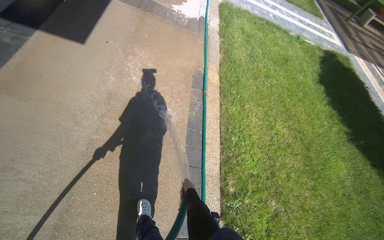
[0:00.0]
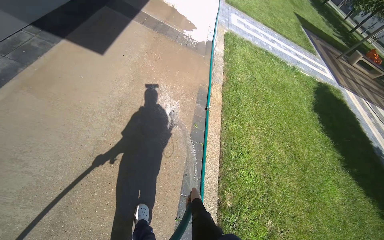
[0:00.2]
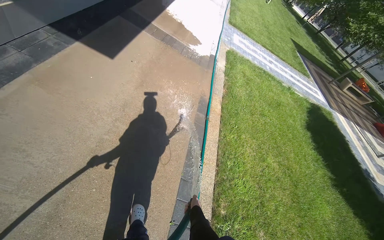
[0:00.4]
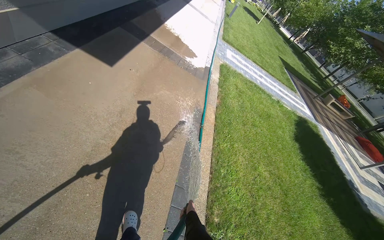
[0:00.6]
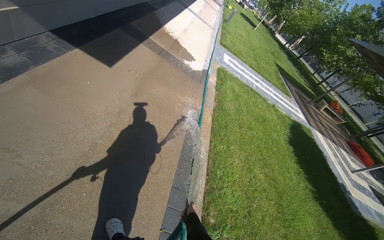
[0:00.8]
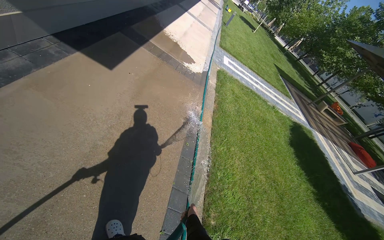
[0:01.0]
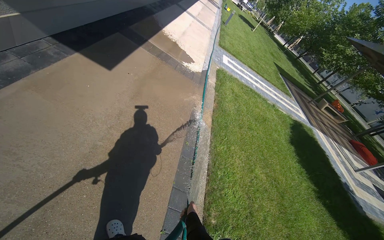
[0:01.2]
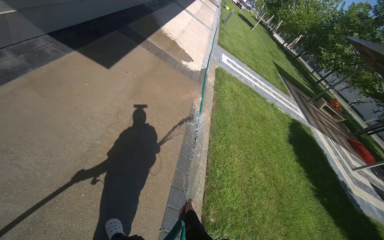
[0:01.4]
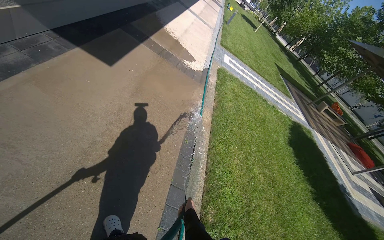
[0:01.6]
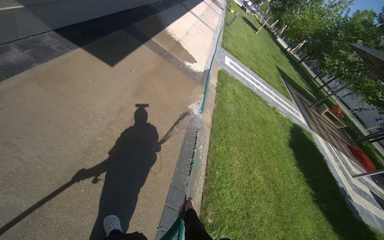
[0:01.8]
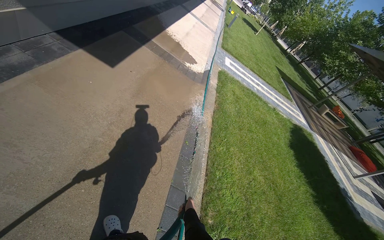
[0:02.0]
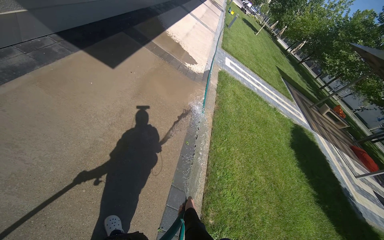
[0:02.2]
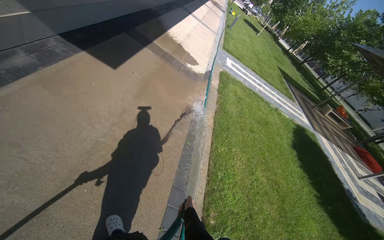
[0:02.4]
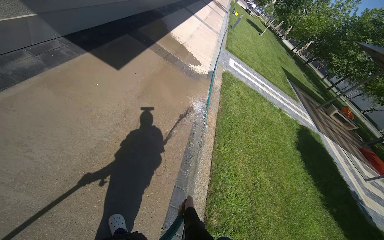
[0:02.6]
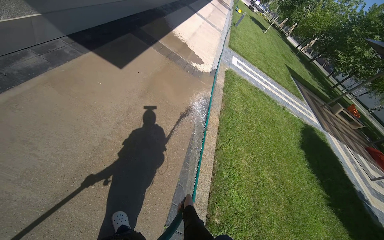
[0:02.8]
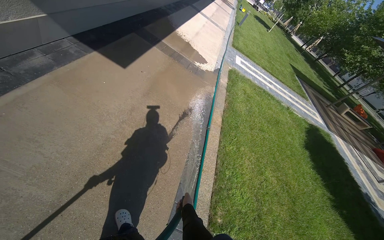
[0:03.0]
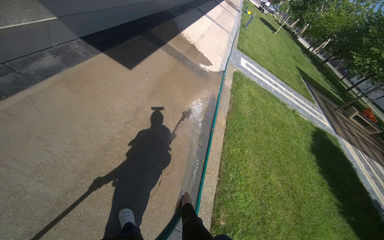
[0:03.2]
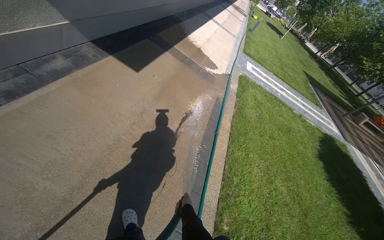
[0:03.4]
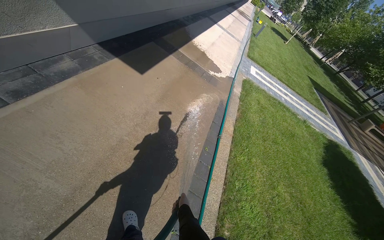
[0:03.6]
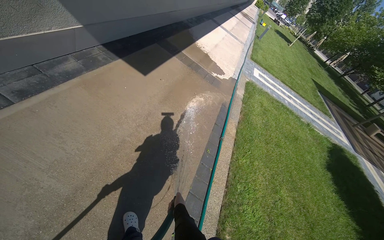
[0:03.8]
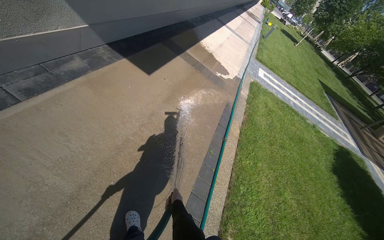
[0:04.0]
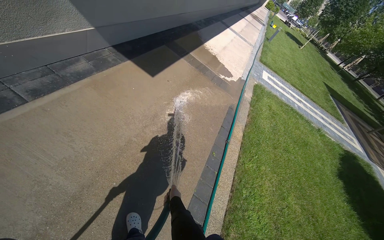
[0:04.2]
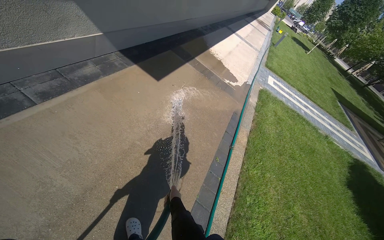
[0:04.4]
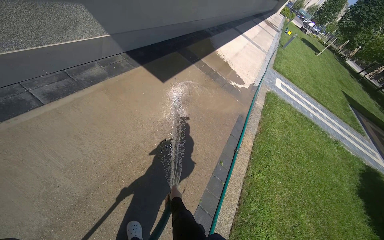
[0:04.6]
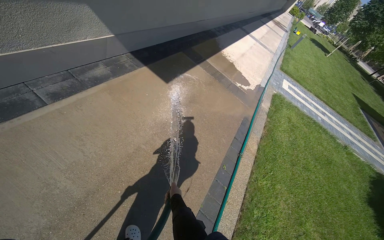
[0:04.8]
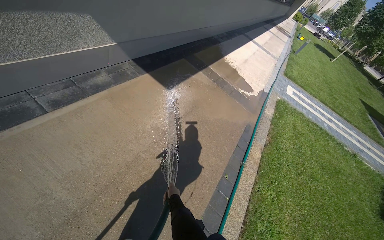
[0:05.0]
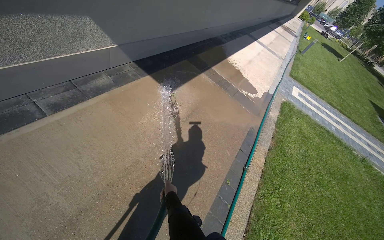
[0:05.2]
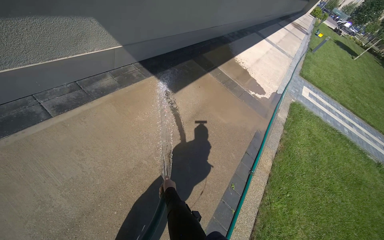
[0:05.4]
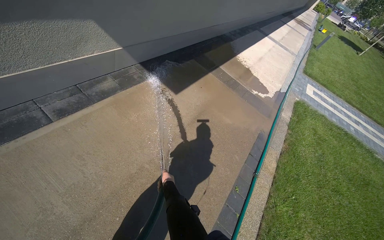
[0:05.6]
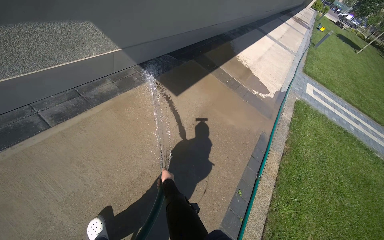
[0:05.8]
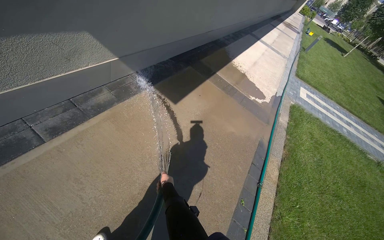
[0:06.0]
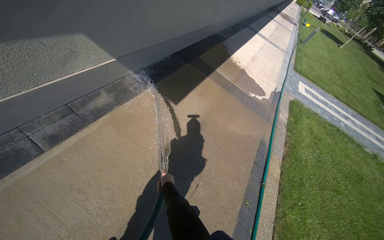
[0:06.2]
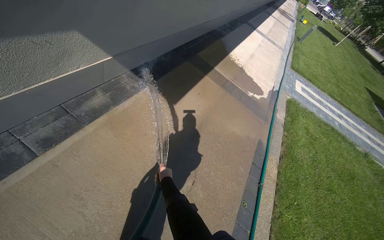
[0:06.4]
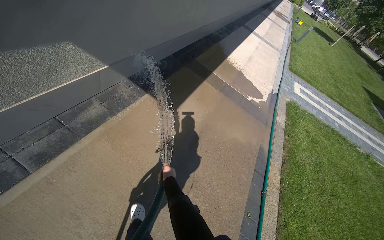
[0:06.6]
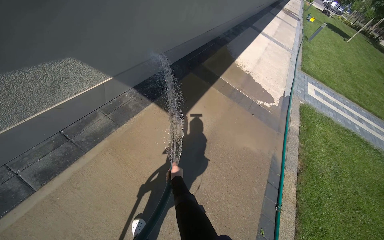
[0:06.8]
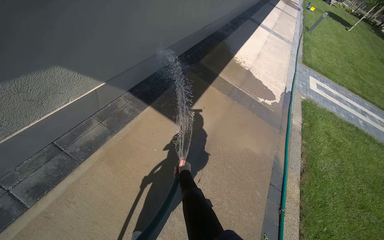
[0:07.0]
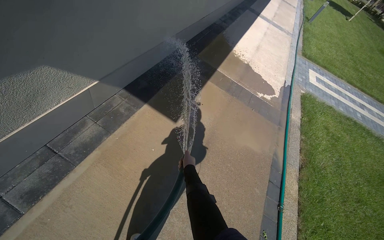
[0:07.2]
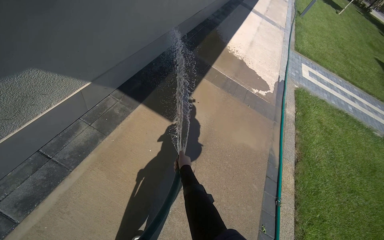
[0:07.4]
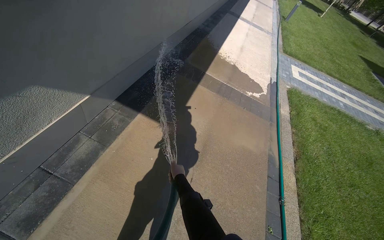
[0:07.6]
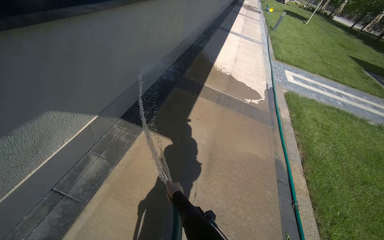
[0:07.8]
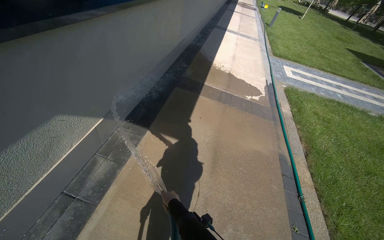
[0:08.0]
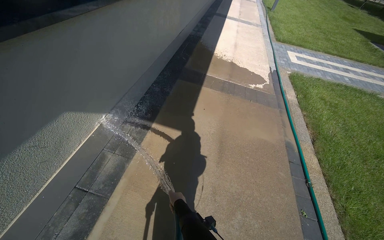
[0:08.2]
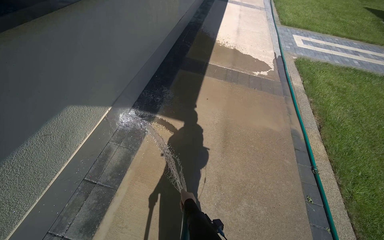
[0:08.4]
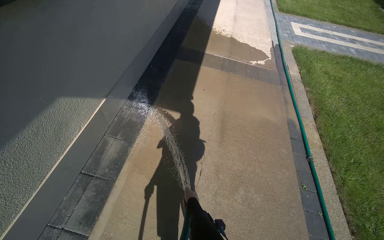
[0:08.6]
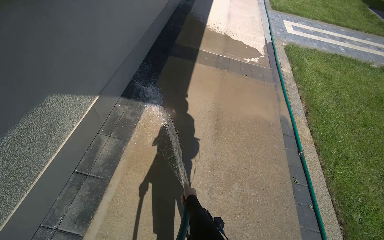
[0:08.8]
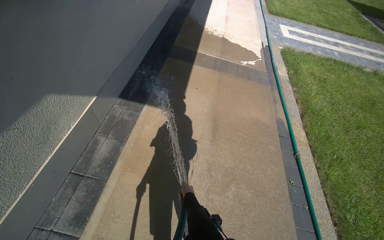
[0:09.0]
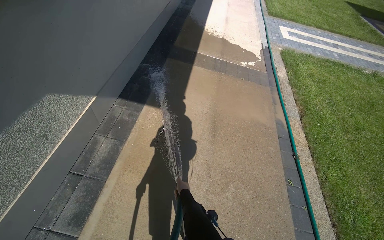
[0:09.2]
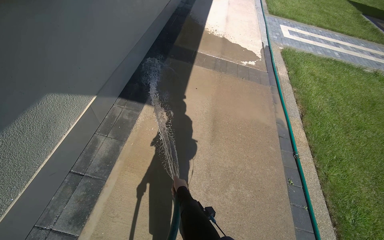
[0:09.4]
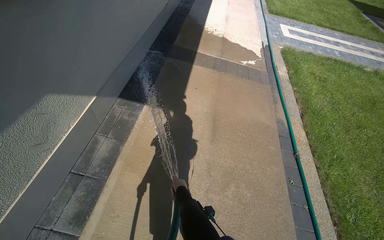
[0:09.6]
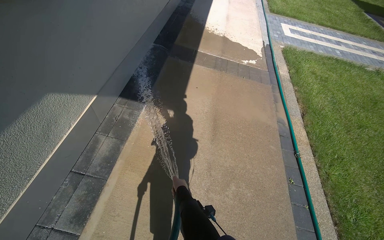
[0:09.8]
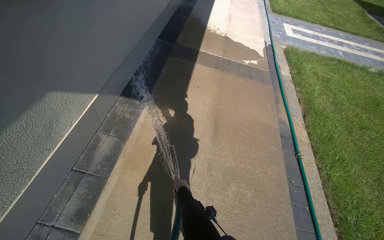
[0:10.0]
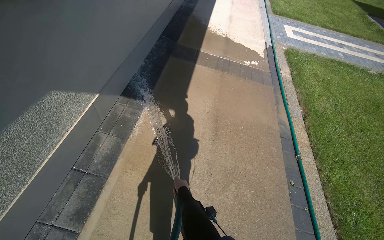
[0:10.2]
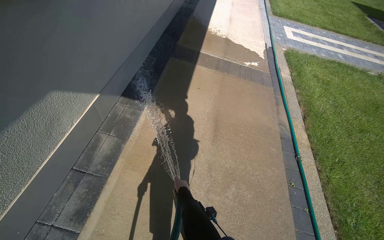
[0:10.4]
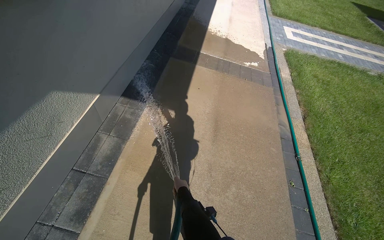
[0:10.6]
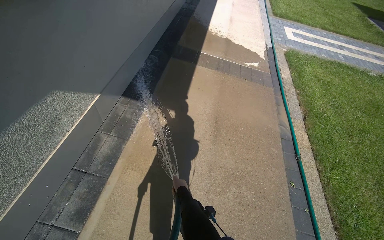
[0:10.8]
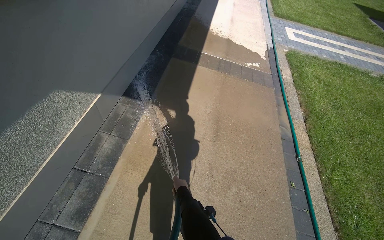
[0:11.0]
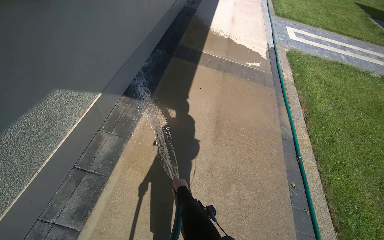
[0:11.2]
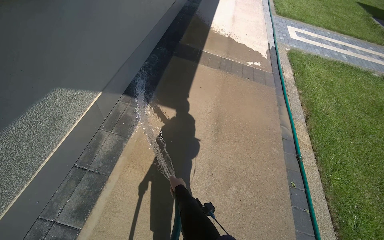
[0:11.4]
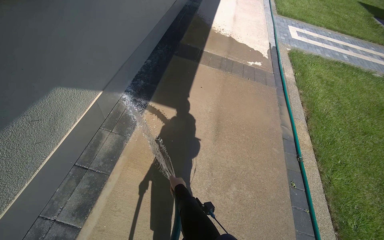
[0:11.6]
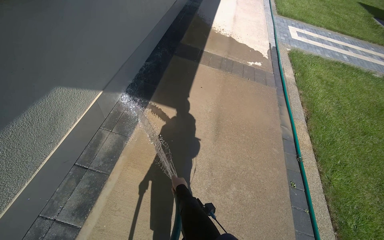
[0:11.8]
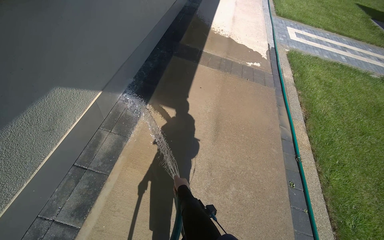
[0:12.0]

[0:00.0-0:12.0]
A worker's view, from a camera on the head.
Job: sweeping floor.
The whole recording: Rinsing concrete ground. The worker rinses the concrete ground with a hose.
0:00.0 to 0:01.6: The wearer looks some 15 degrees further upward.
0:03.0 to 0:04.4: The right hand heads to the left, covering some 10 cm.
0:04.4 to 0:06.0: The camera is carried some 40 cm.
0:06.0 to 0:07.6: The camera travels approximately 60 cm.
0:07.6 to 0:09.0: The right hand heads down the picture, covering roughly 20 cm.

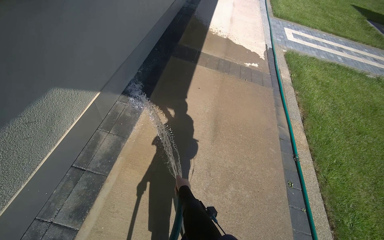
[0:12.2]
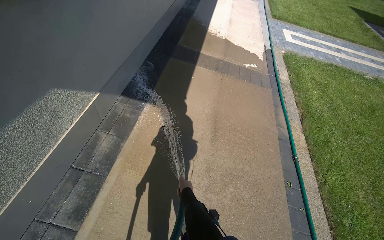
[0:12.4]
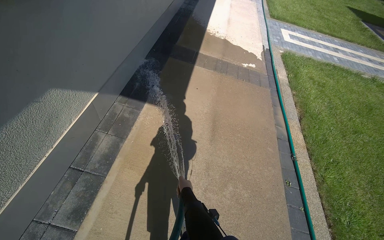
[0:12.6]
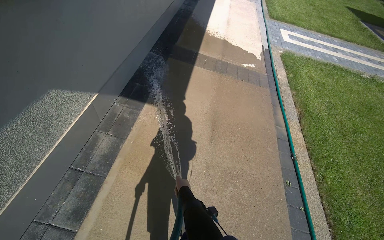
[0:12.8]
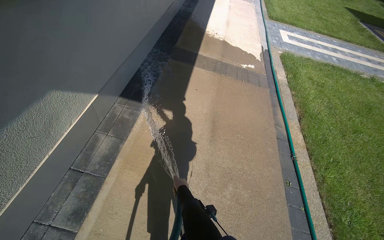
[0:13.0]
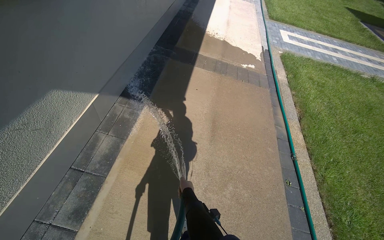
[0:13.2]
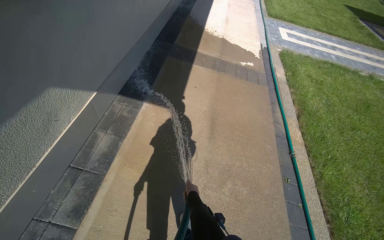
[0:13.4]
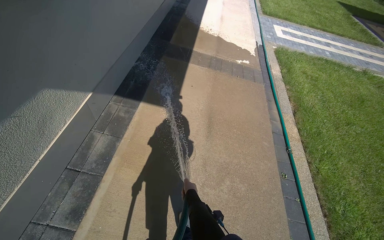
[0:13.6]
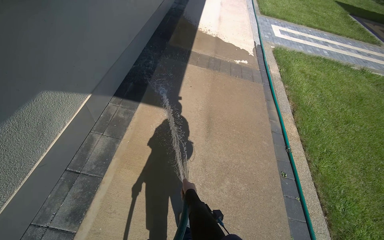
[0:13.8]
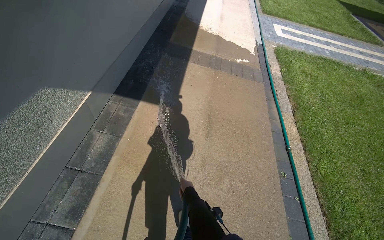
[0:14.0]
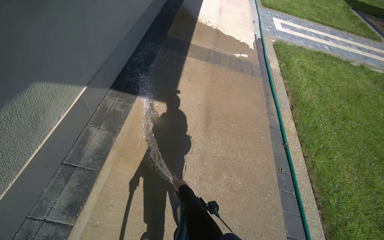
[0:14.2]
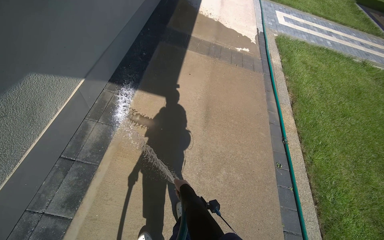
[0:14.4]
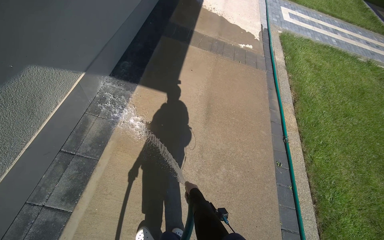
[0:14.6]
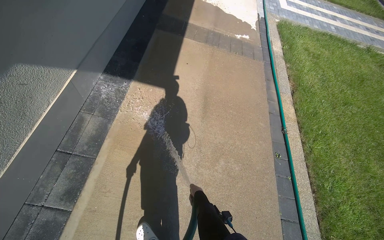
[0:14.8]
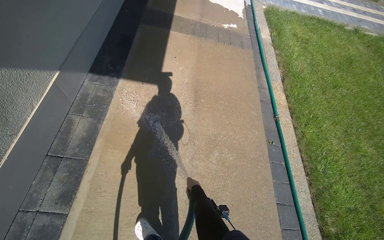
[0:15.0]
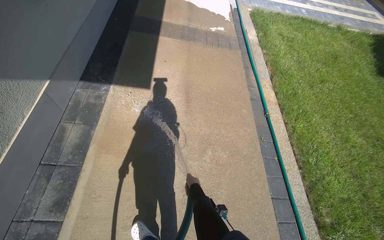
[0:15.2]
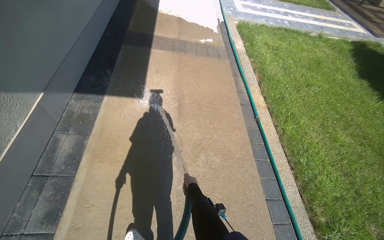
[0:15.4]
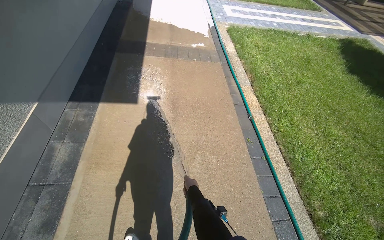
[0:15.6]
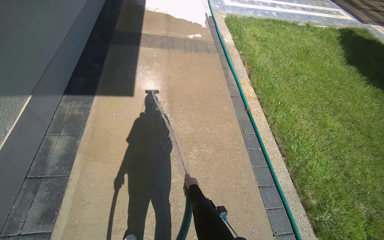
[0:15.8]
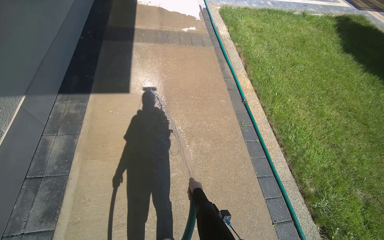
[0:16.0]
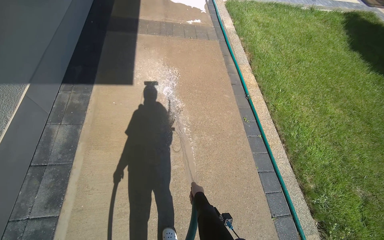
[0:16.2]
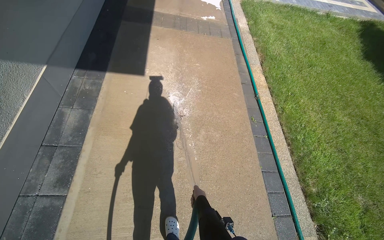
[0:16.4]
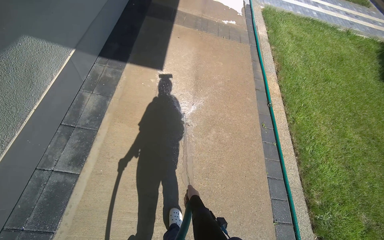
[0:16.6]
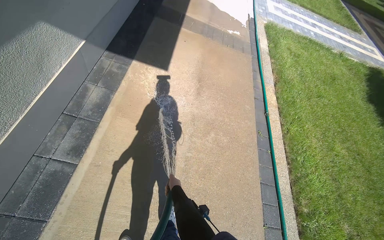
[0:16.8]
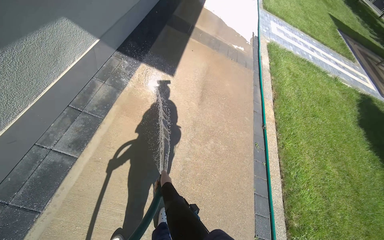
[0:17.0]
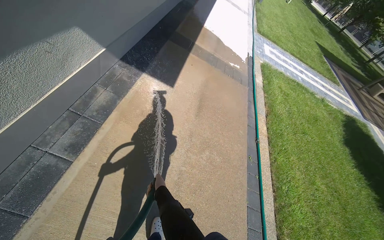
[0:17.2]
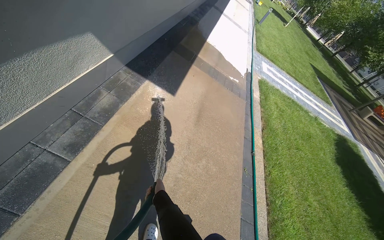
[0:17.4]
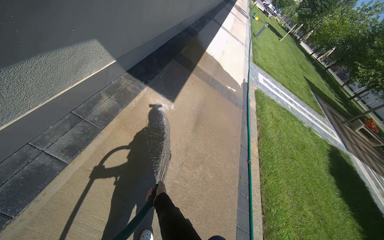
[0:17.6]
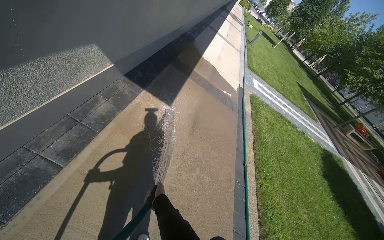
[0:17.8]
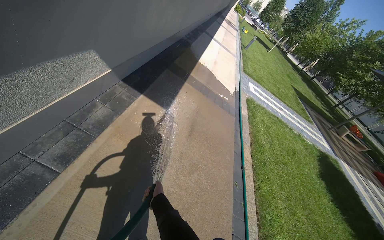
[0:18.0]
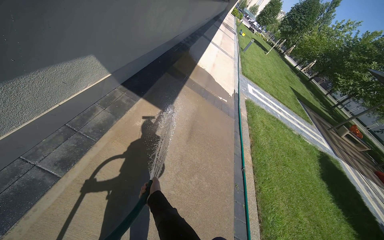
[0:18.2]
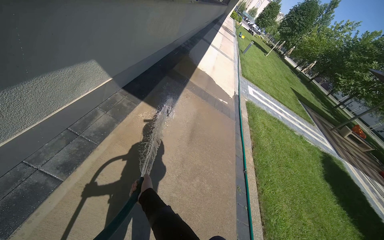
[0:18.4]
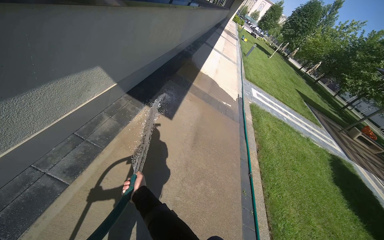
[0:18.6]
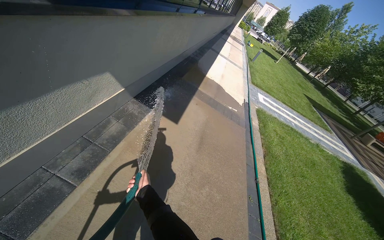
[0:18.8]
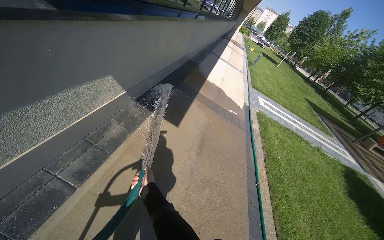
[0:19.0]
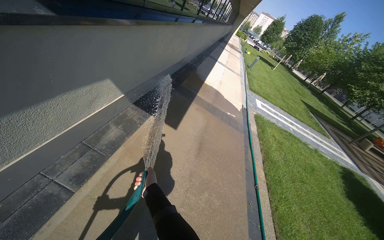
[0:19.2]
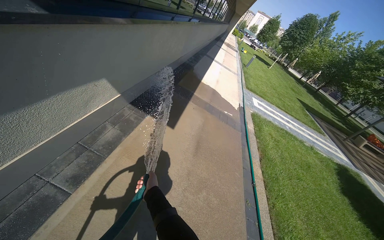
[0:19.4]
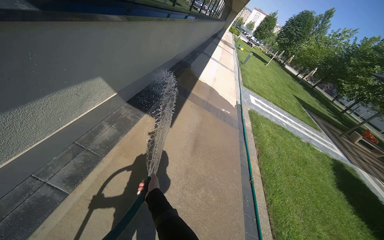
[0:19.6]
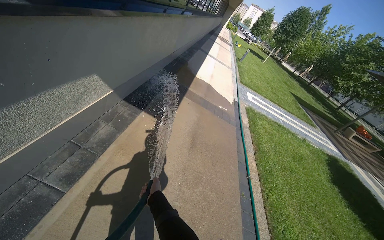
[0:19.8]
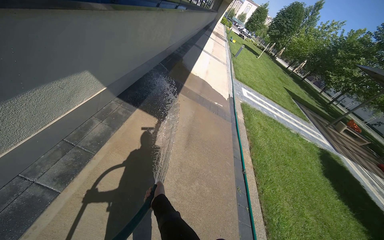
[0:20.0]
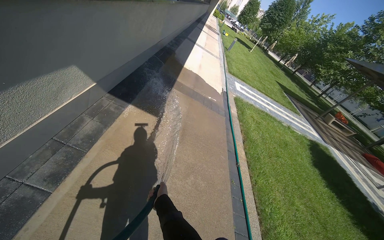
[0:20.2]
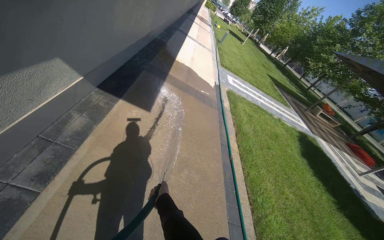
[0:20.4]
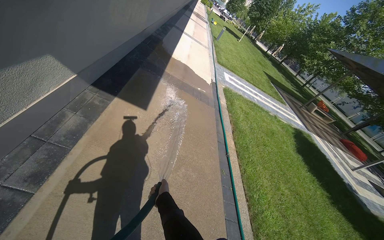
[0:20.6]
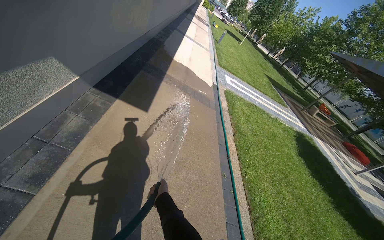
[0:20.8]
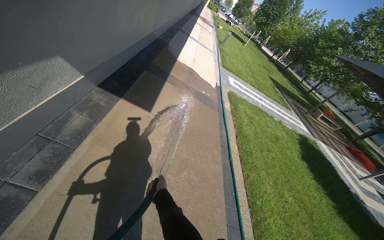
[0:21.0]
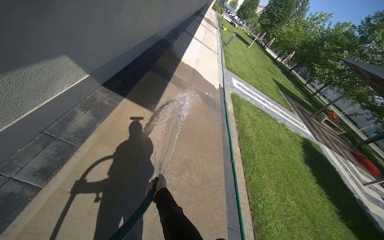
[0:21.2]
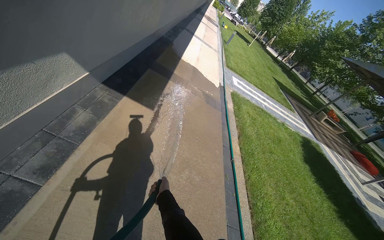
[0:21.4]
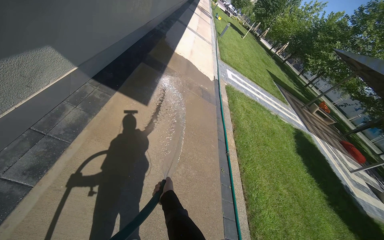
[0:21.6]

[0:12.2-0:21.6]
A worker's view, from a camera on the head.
Job: sweeping floor.
The whole recording: Rinsing concrete ground. The worker rinses the concrete ground with a hose.
0:15.4 to 0:17.0: The right hand travels to the left by some 20 cm.
0:17.0 to 0:18.4: The wearer looks about 15 degrees further upward. The right hand goes some 15 cm nearer to the camera.
